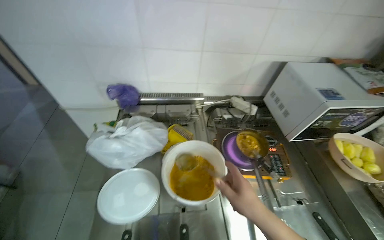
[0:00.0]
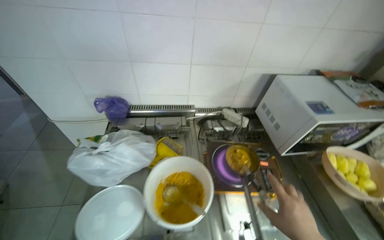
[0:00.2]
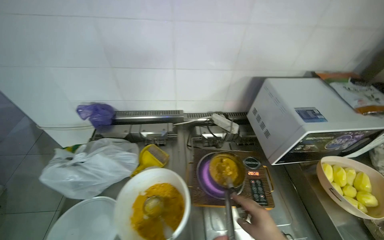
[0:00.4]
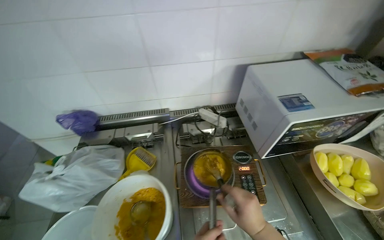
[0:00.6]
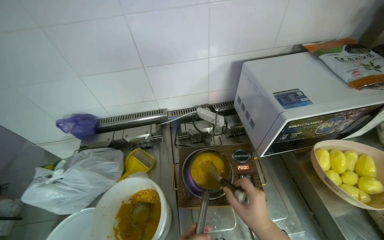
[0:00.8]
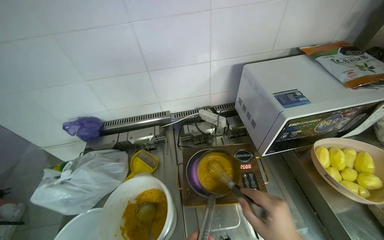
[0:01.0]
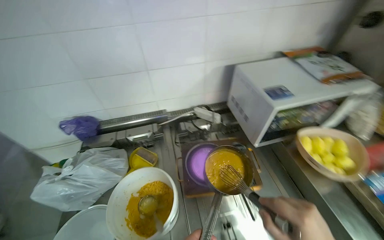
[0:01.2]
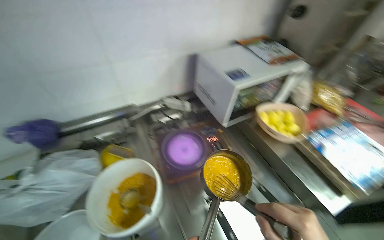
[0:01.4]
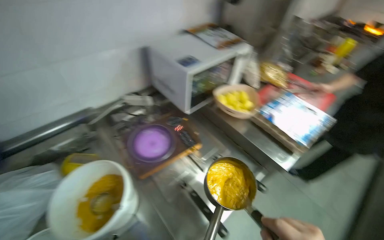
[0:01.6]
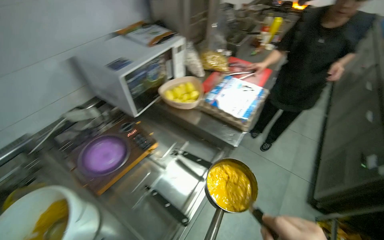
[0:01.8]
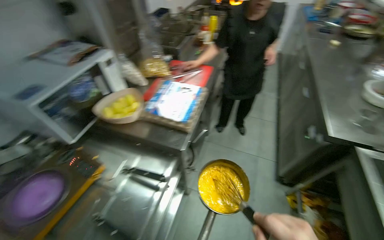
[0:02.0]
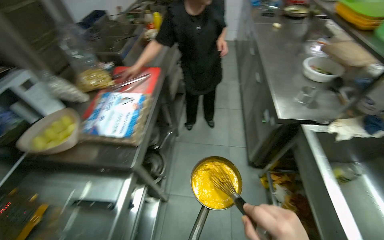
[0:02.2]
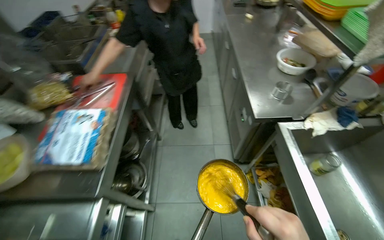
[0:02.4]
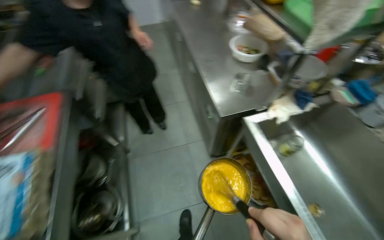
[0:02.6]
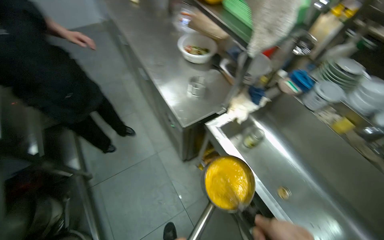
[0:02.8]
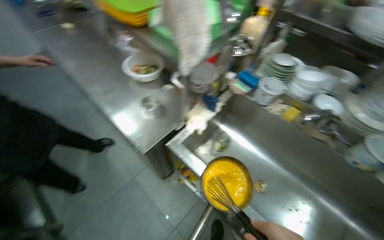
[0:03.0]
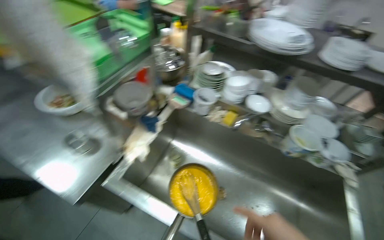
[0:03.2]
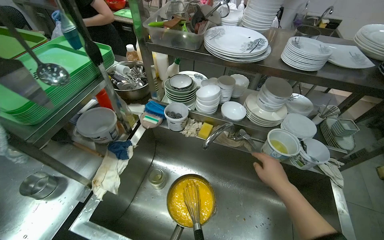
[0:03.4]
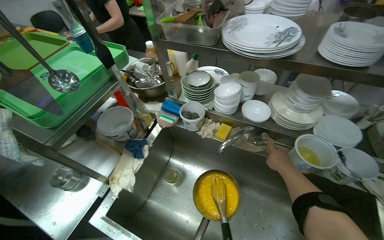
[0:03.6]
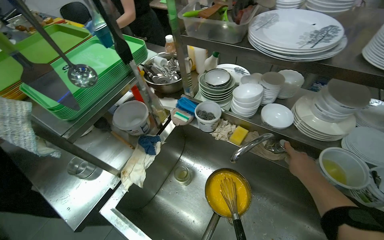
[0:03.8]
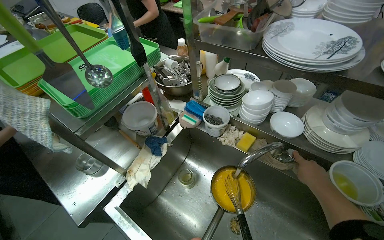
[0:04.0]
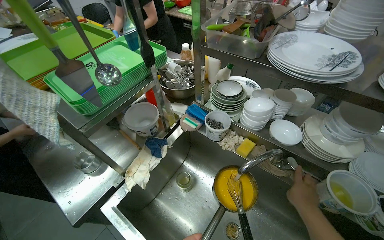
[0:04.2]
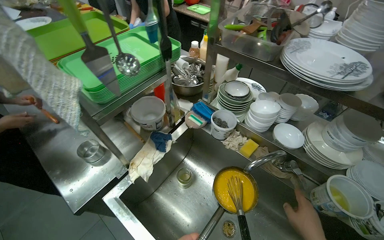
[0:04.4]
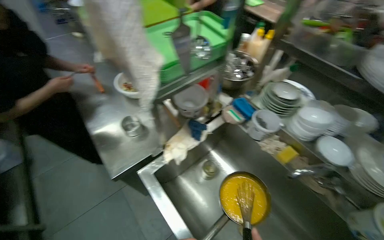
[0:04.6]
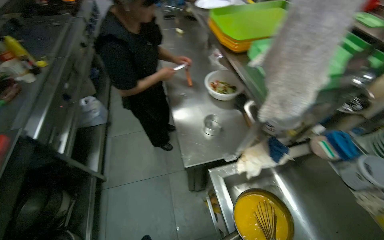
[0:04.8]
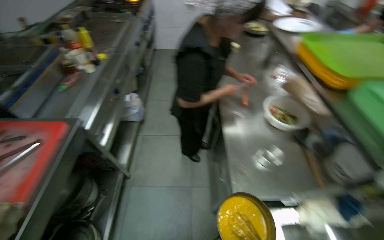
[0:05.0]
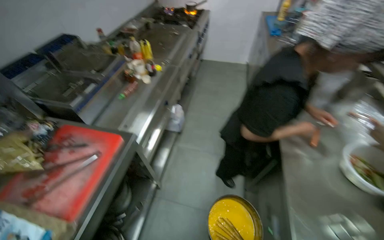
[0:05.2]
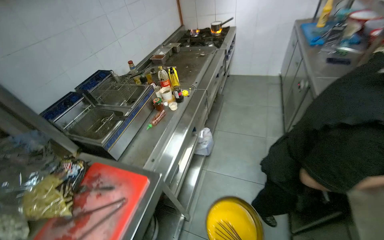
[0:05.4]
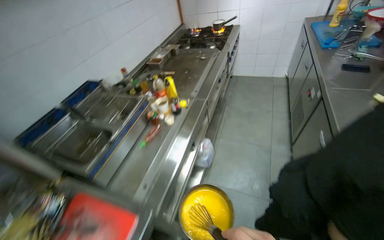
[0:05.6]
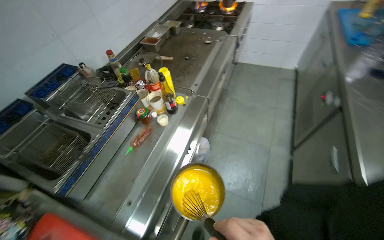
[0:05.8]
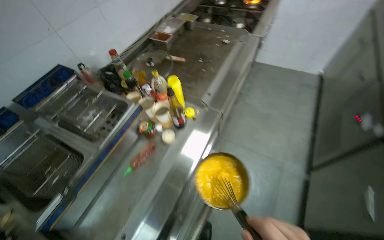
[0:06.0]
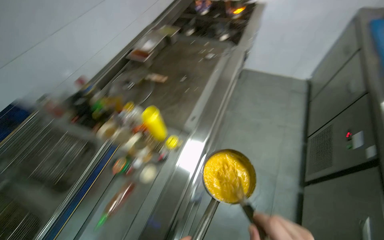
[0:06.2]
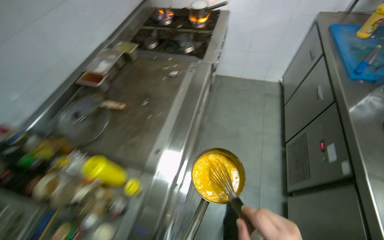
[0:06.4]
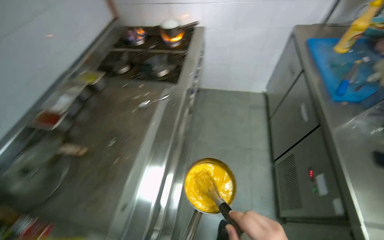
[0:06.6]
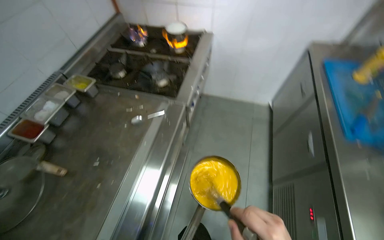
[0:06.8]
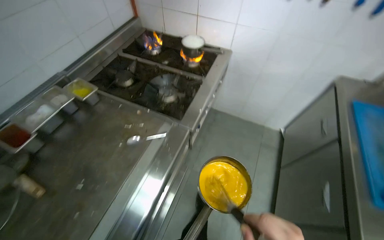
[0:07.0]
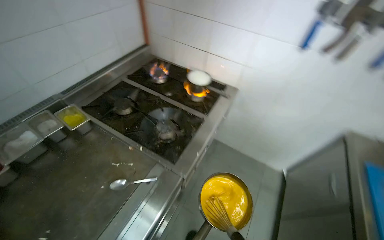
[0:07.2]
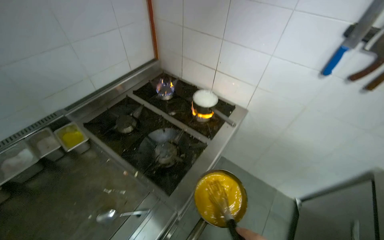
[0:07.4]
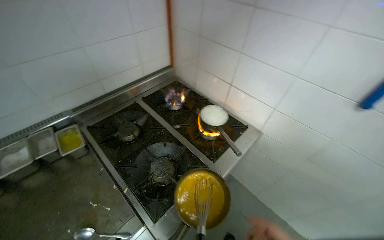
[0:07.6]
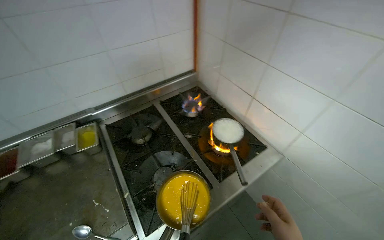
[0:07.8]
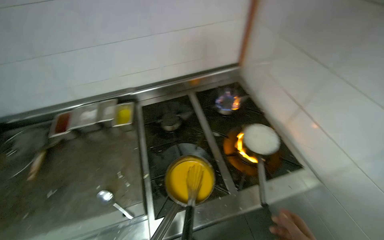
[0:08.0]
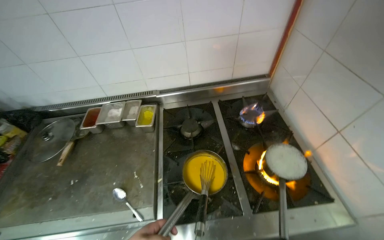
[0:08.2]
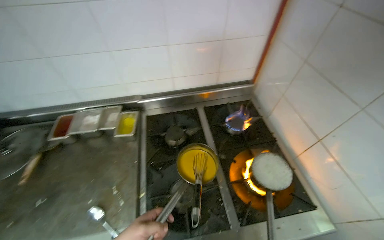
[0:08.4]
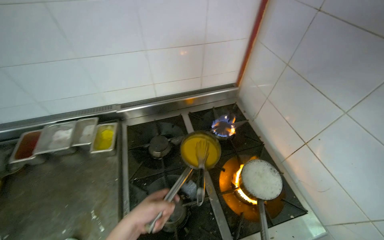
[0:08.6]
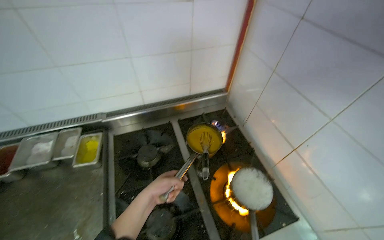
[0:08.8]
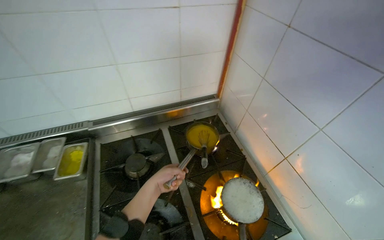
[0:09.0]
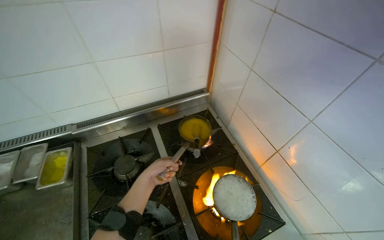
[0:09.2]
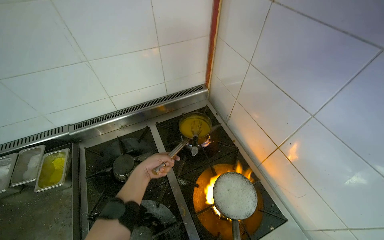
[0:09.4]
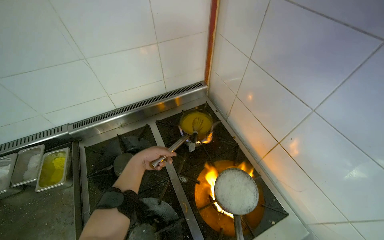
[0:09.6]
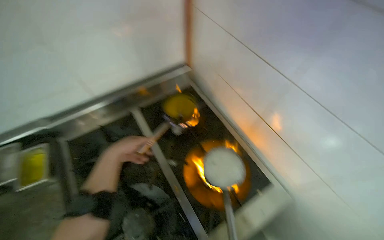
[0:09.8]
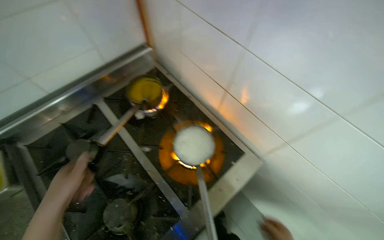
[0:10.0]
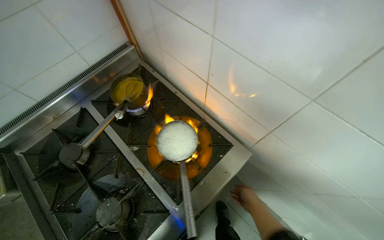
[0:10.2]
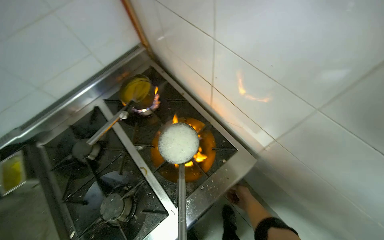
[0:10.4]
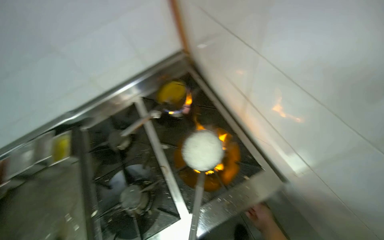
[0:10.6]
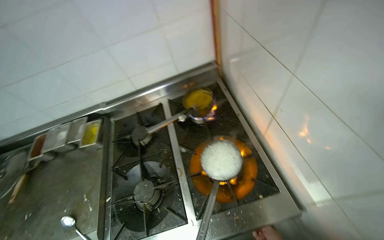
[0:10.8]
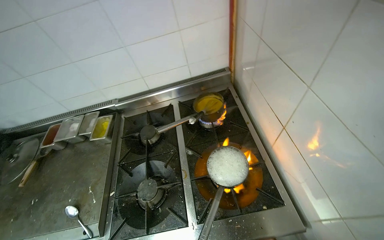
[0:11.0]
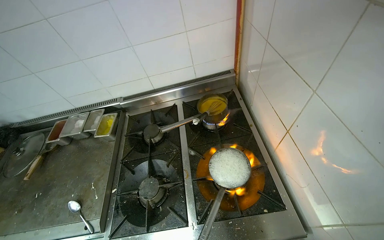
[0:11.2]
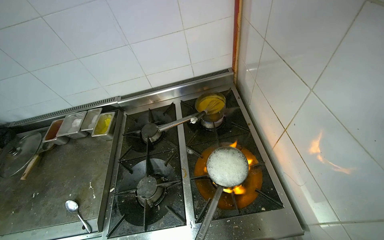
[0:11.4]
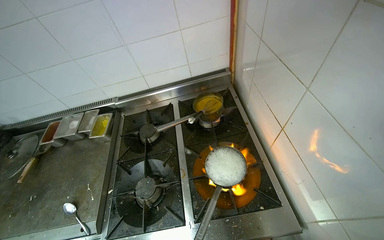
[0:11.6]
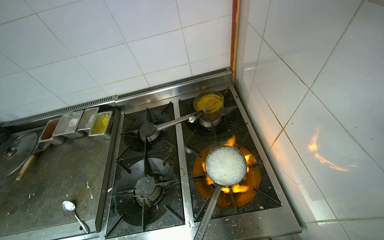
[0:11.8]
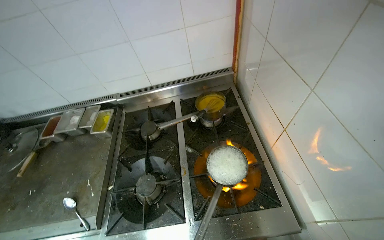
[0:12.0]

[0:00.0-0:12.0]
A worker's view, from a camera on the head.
Job: preparing food.
The whole recording: Preparing dumplings in a pot. The worker prepares dumplings in a pot, adding ingredients, stirring, and whisking it.
0:00.0 to 0:01.6: The wearer looks about 35 degrees further to the right.
0:01.6 to 0:03.0: The head travels approximately 1 m. The head turns to the right by some 100 degrees.
0:04.4 to 0:06.0: The camera is carried approximately 1.5 m. The wearer looks about 75 degrees further to the left.
0:06.0 to 0:07.6: The camera travels roughly 1.5 m.
0:07.6 to 0:09.0: The wearer's head swings roughly 25 degrees to the left.
0:09.0 to 0:10.4: The view tips downward by about 20 degrees.
0:10.4 to 0:12.0: The wearer's head swings about 35 degrees to the left.

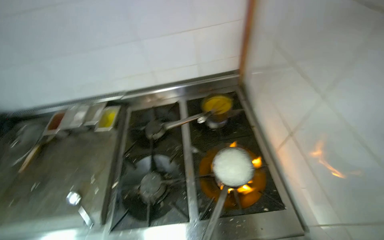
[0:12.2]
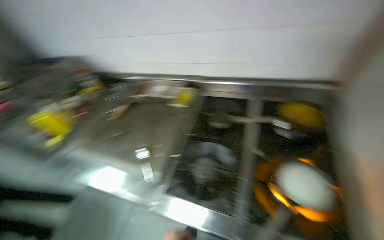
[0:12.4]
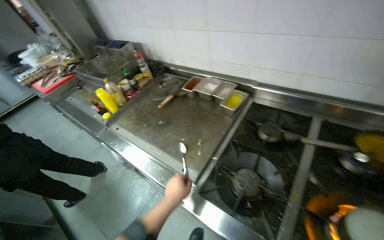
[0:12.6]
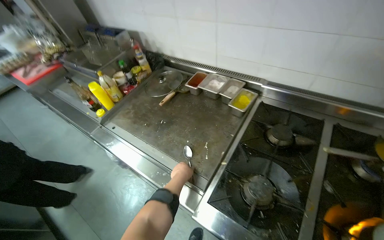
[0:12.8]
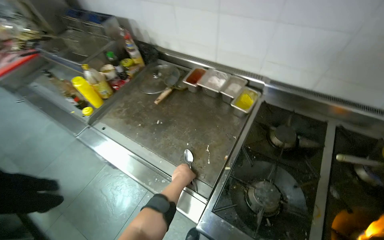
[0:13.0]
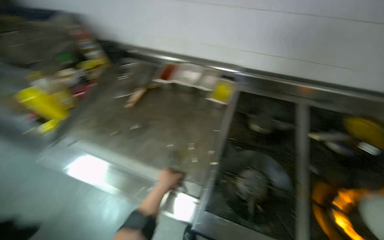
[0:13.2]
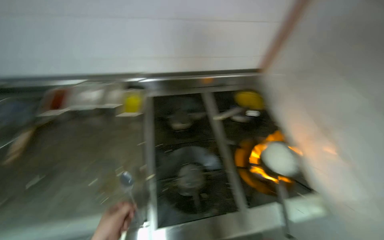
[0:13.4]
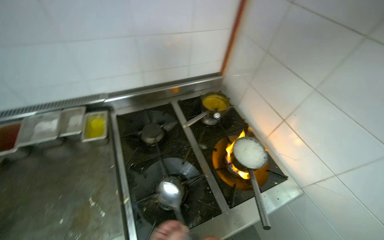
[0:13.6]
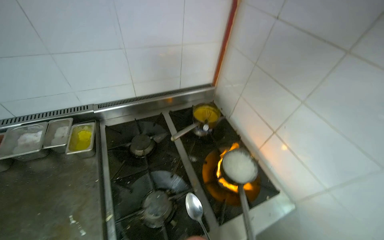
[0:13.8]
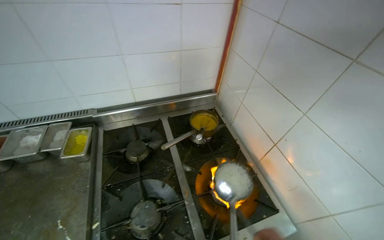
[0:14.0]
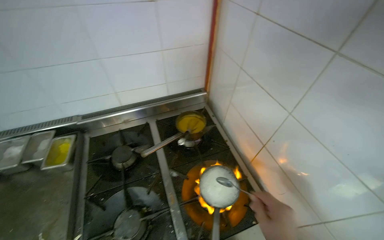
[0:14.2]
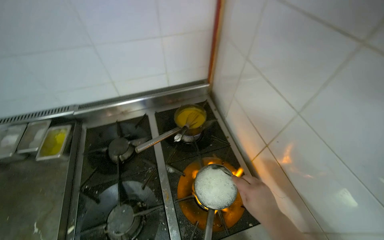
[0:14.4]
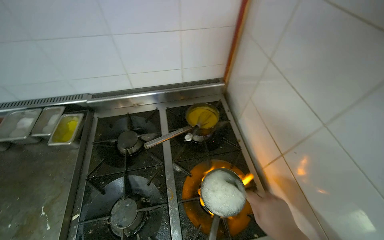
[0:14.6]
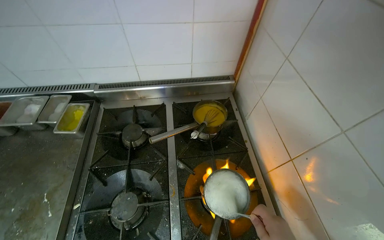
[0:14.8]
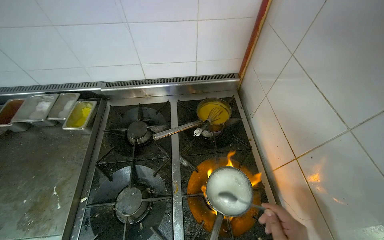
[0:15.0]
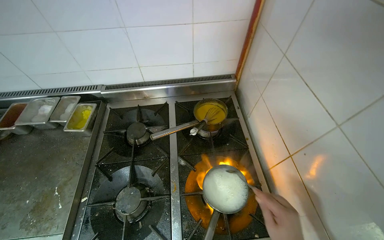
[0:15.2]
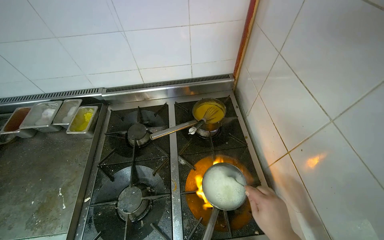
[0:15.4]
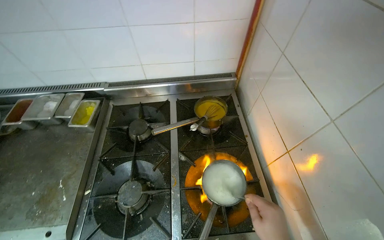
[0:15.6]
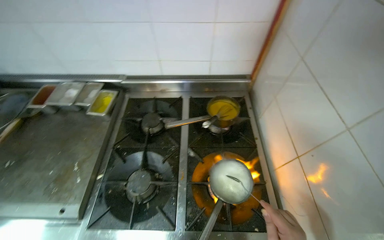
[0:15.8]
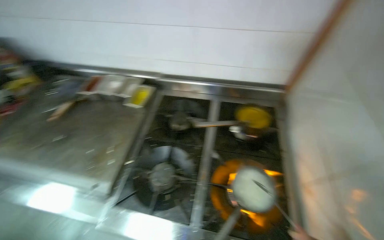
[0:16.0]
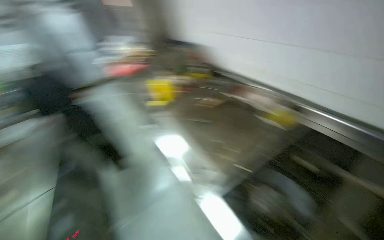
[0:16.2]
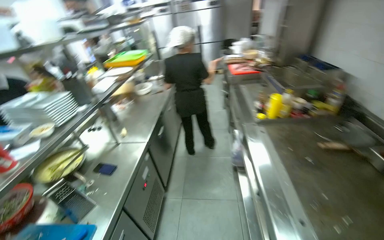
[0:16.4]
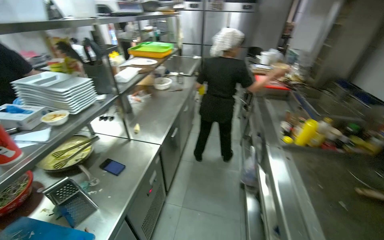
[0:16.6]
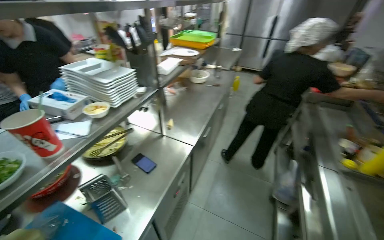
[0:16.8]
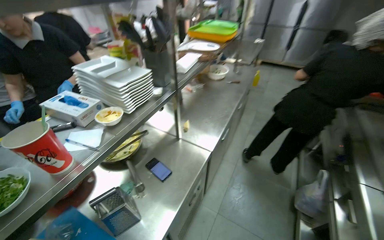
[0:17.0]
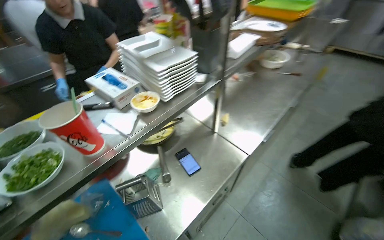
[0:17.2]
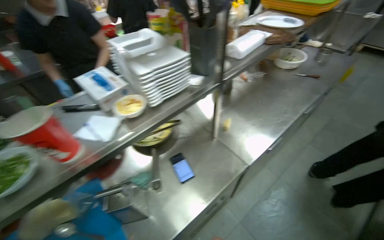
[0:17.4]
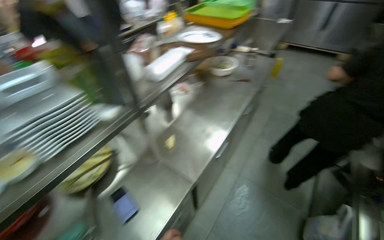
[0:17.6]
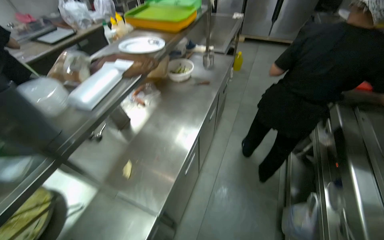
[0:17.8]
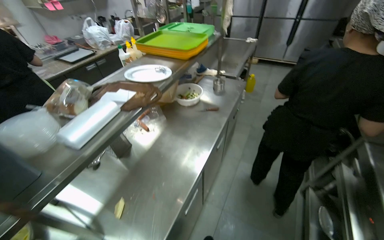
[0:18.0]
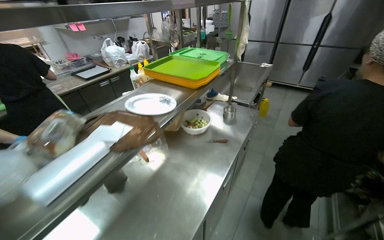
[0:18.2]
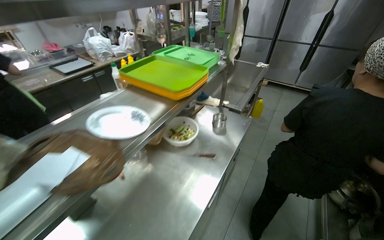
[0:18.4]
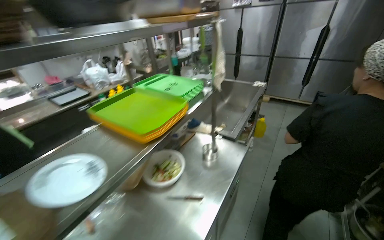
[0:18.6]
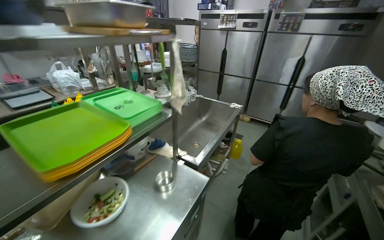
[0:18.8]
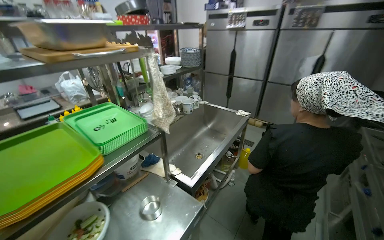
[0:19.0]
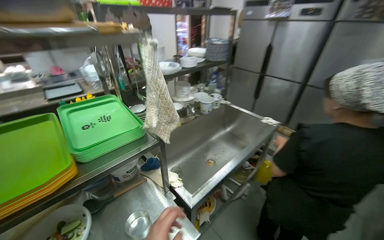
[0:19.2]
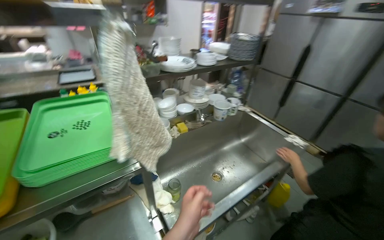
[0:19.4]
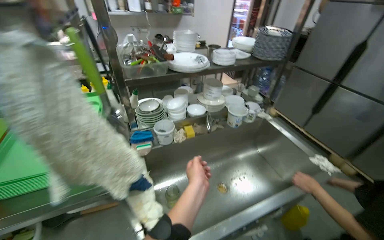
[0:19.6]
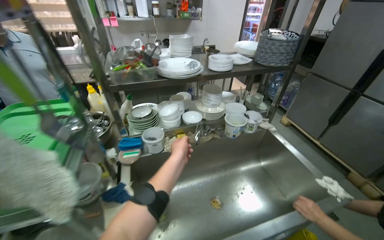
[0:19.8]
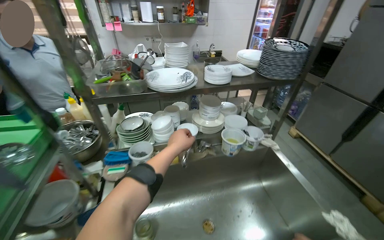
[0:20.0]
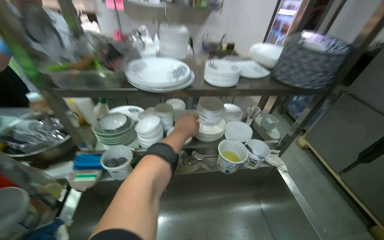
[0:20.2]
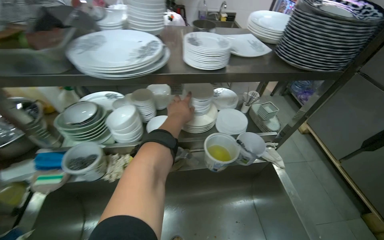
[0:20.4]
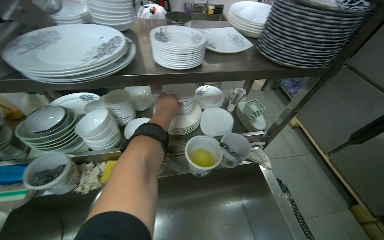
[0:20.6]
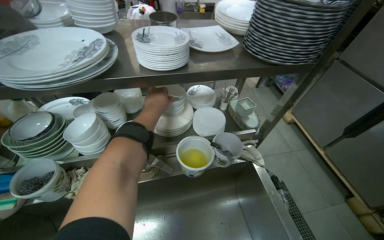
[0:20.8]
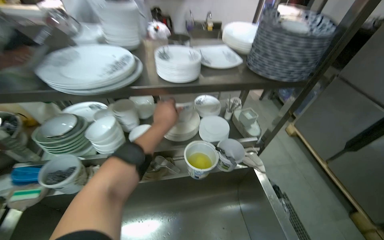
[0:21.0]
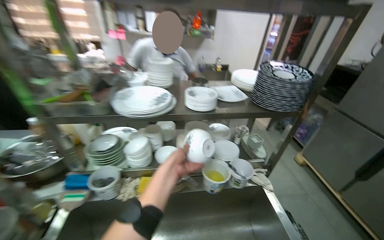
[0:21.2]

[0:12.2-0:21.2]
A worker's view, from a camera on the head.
Job: preparing food.
The whole recording: Preparing dumplings in a pot. The worker prepares dumplings in a pot, adding ingredients, stirring, and whisking it.
0:12.2 to 0:13.8: The camera sweeps to the right, by approximately 20 degrees.
0:13.8 to 0:15.2: The wearer's head swings roughly 20 degrees to the left.
0:15.2 to 0:16.6: The camera is carried about 50 cm. The head turns to the left by approximately 75 degrees.
0:16.6 to 0:18.2: The camera is carried approximately 1 m. The camera sweeps to the left, by approximately 20 degrees.
0:18.2 to 0:19.8: The camera travels about 1.5 m. The head turns to the left by roughly 40 degrees.
